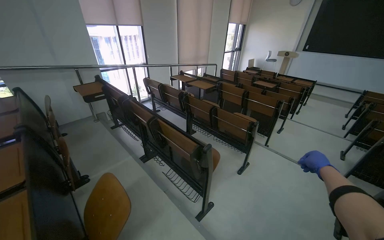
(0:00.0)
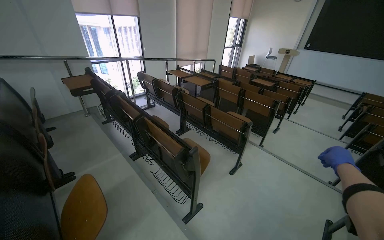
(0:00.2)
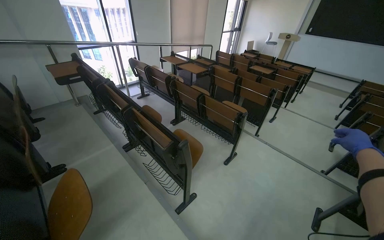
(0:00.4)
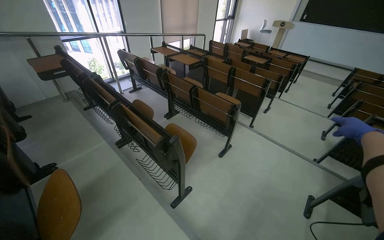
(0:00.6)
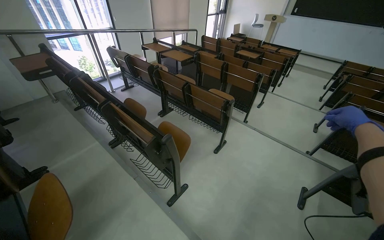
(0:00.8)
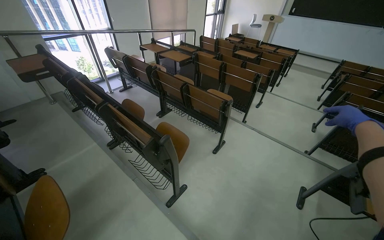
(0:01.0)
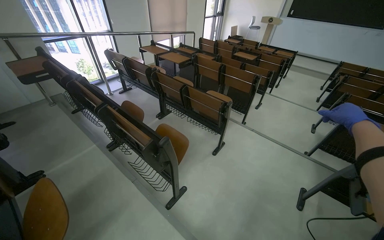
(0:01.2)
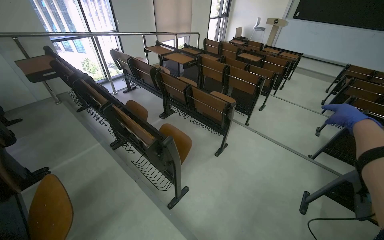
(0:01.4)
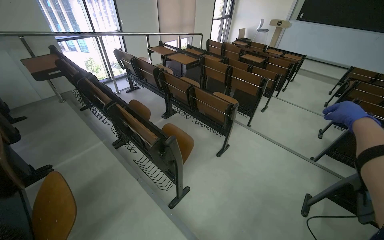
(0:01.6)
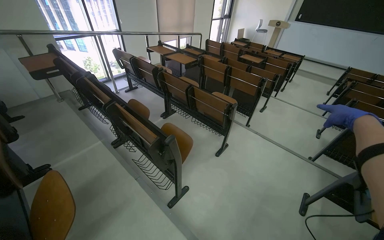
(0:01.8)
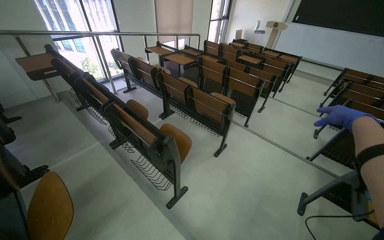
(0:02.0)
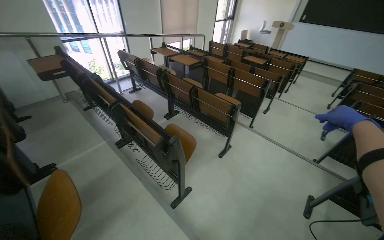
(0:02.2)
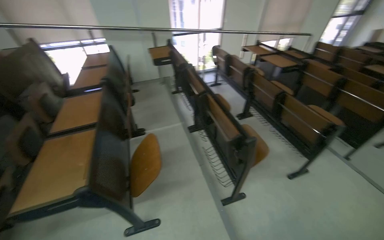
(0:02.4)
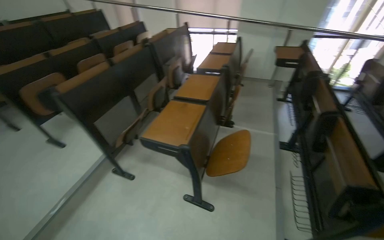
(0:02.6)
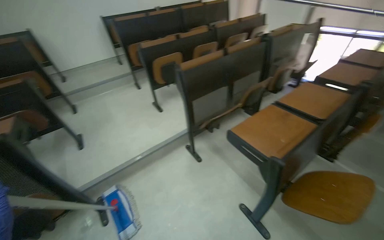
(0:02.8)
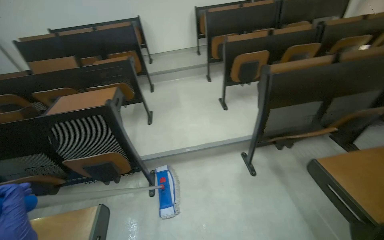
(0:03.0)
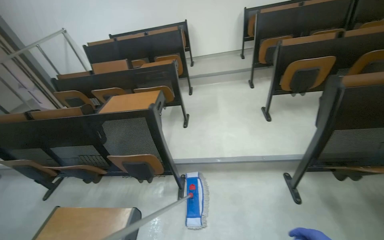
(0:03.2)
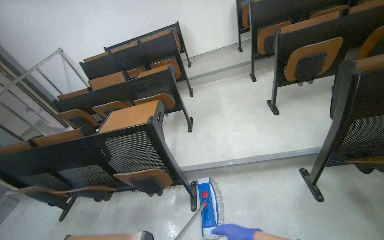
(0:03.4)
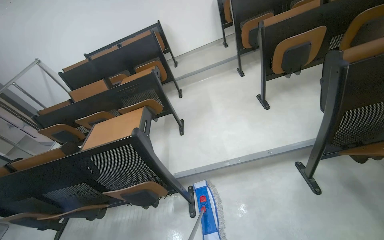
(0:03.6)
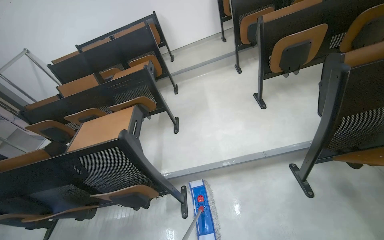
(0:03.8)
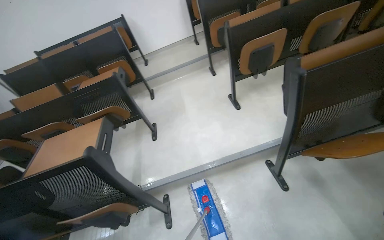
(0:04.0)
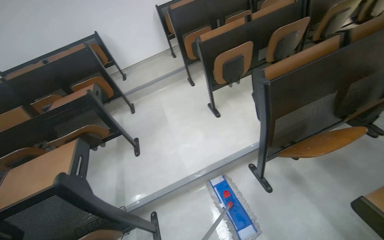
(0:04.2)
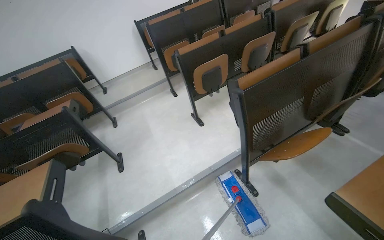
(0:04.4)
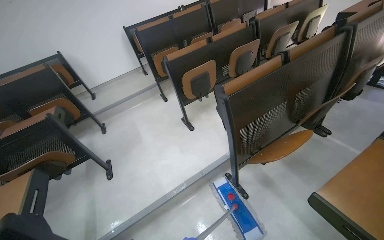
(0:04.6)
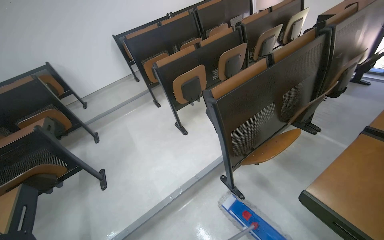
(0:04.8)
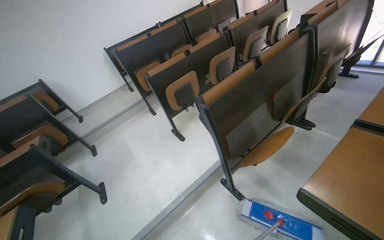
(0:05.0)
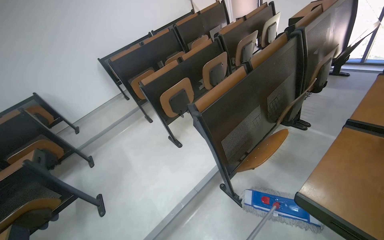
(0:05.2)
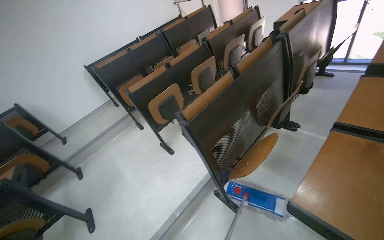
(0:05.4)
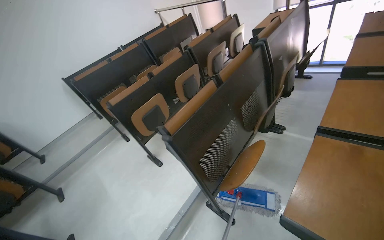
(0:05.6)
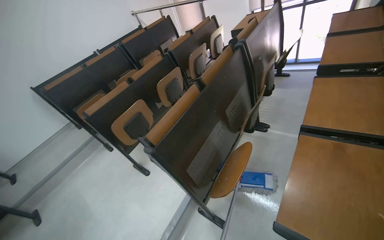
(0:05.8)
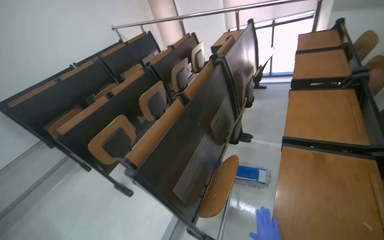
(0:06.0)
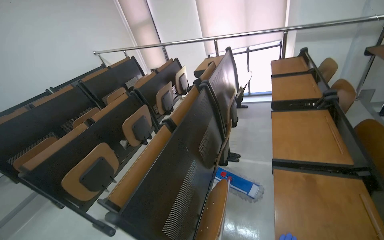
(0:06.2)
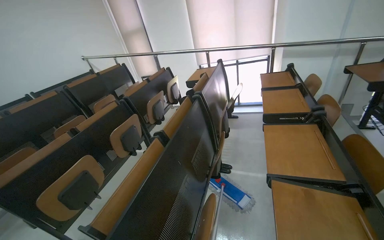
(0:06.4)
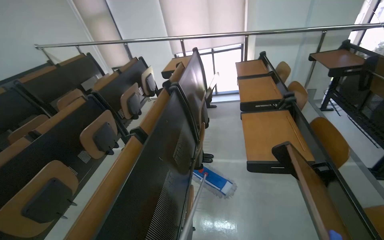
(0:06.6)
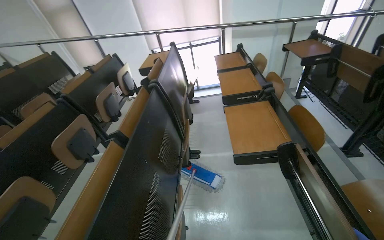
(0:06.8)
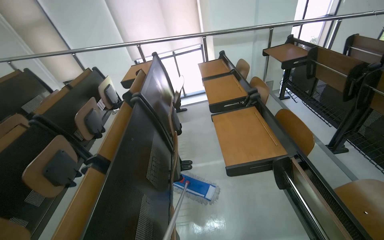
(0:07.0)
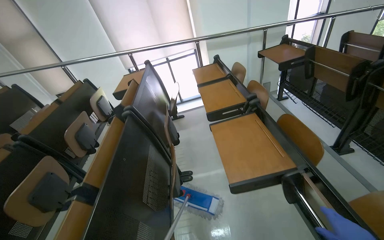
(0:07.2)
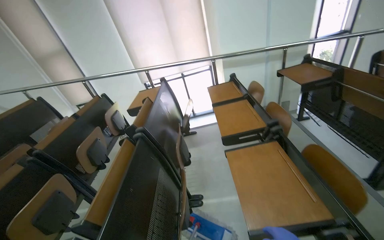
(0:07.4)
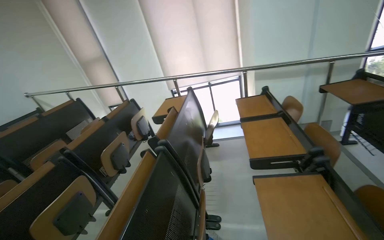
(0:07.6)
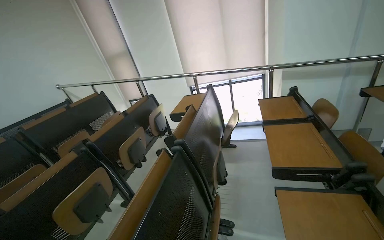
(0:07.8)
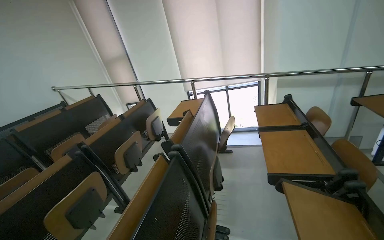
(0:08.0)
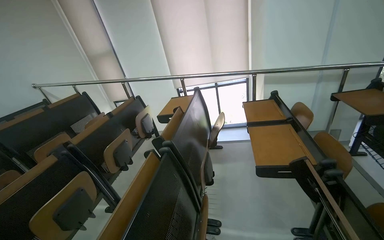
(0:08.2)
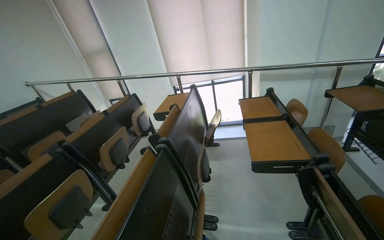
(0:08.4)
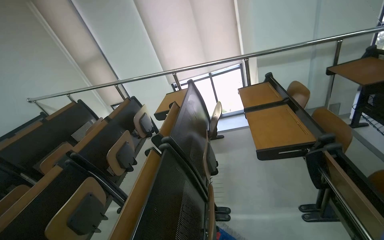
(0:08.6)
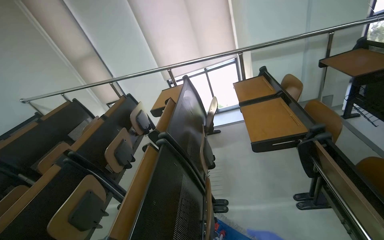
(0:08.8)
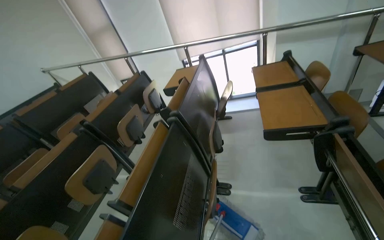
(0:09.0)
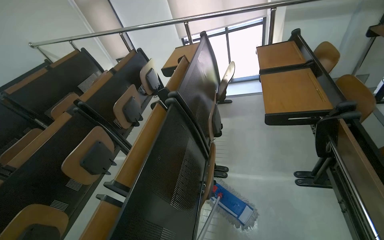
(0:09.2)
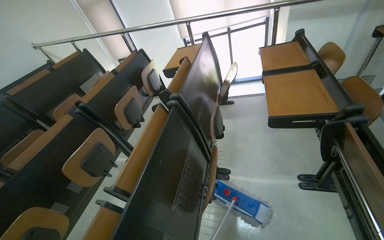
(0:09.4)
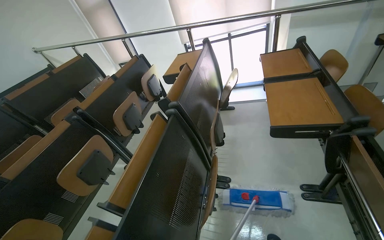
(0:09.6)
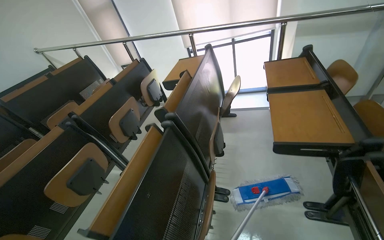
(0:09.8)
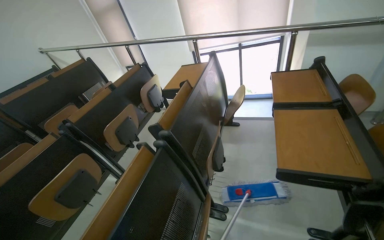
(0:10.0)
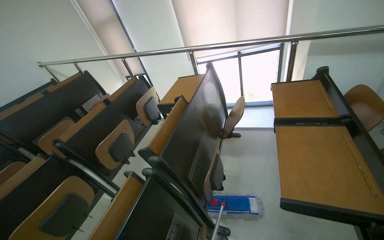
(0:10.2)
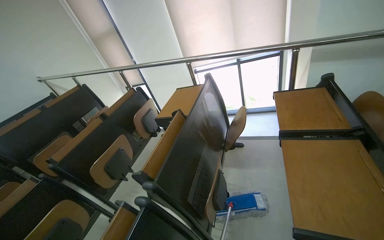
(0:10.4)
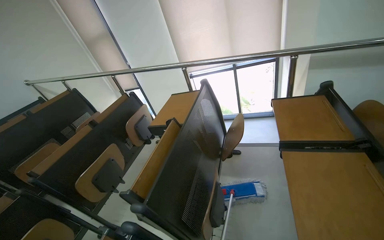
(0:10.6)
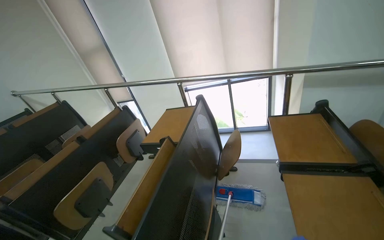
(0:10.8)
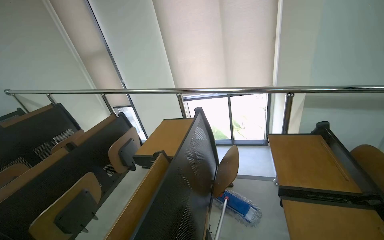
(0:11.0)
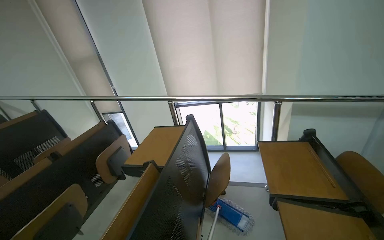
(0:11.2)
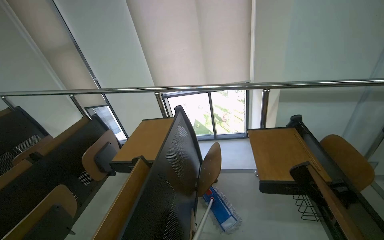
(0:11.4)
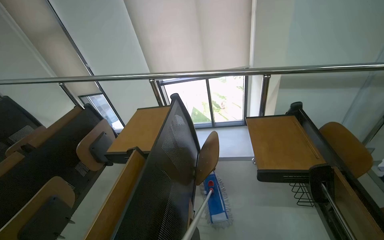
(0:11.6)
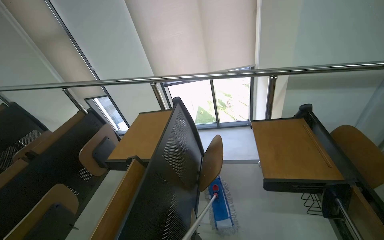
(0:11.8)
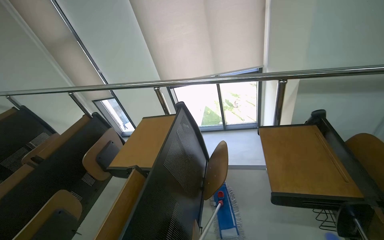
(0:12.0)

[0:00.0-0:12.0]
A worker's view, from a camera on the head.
Job: mopping floor.
The whole recording: Mopping classroom floor. The worker mops the floor in the classroom with a mop.
0:00.0 to 0:01.6: The right hand moves up the picture, some 15 cm.
0:01.6 to 0:03.0: The camera travels approximately 60 cm. The wearer looks approximately 130 degrees further to the left.
0:04.4 to 0:06.0: The wearer's head swings some 35 degrees to the right. The view tips upward by approximately 15 degrees.
0:06.0 to 0:07.6: The wearer moves roughly 50 cm. The wearer looks roughly 20 degrees further to the right. The wearer looks approximately 15 degrees further upward.
0:09.0 to 0:10.4: The wearer moves roughly 50 cm.
0:10.4 to 0:12.0: The camera is carried roughly 40 cm.

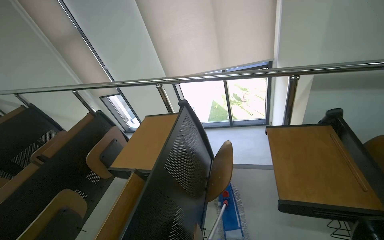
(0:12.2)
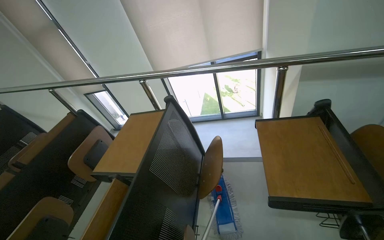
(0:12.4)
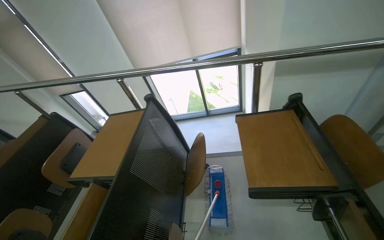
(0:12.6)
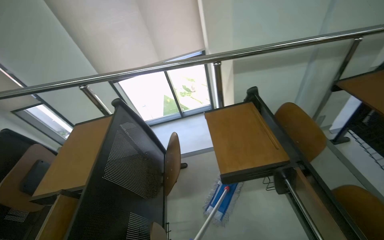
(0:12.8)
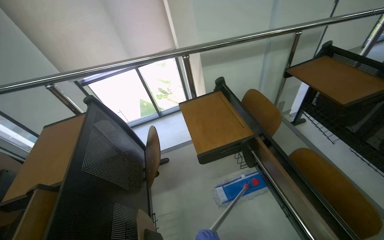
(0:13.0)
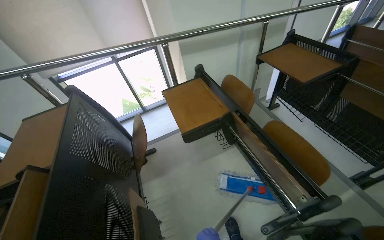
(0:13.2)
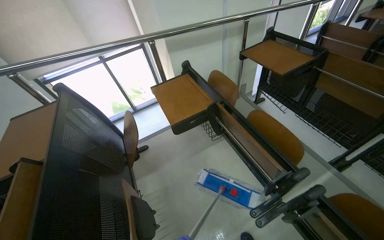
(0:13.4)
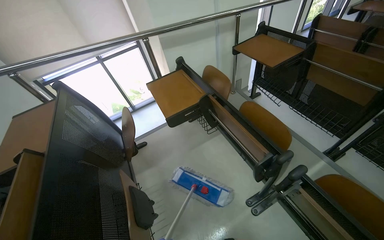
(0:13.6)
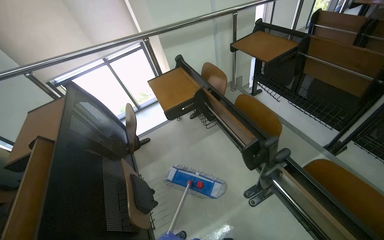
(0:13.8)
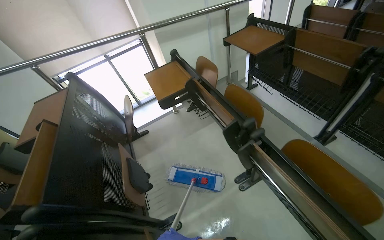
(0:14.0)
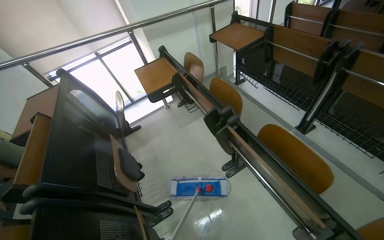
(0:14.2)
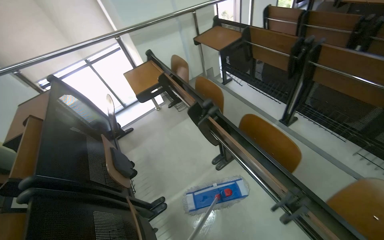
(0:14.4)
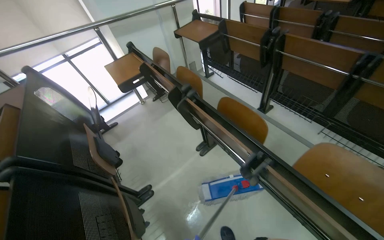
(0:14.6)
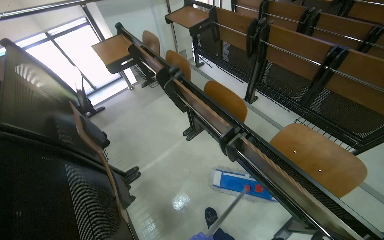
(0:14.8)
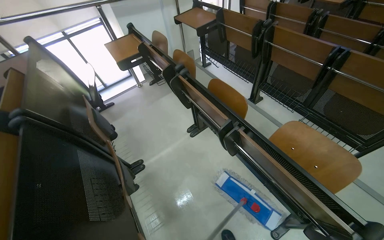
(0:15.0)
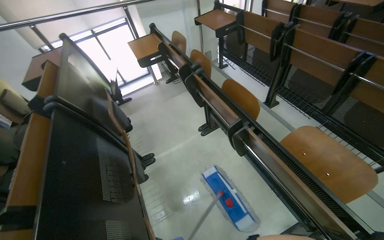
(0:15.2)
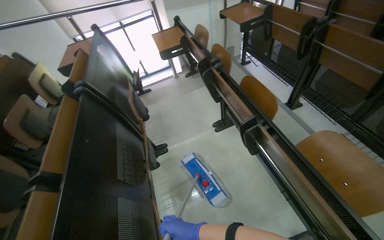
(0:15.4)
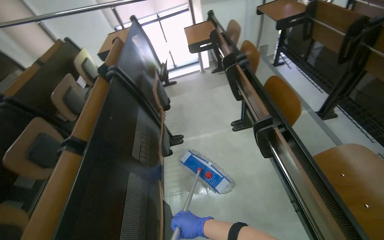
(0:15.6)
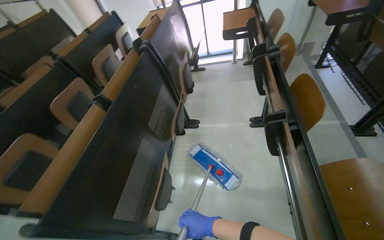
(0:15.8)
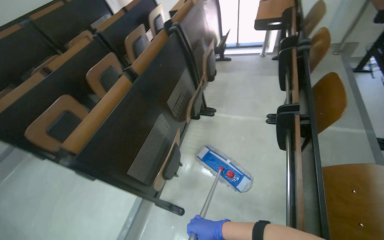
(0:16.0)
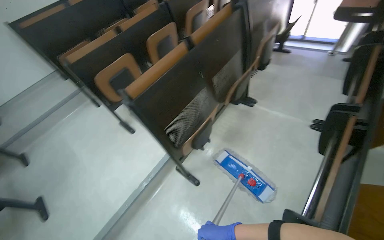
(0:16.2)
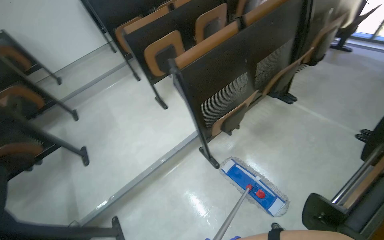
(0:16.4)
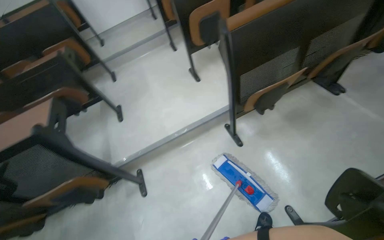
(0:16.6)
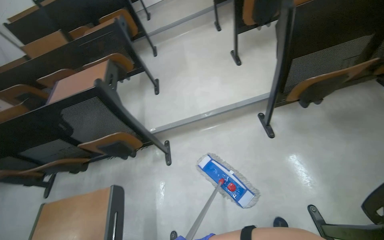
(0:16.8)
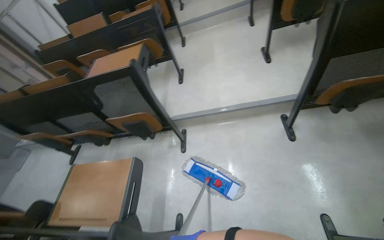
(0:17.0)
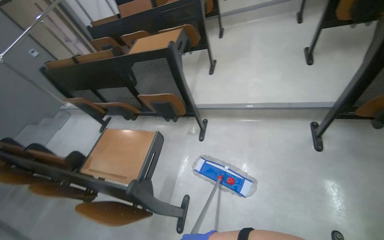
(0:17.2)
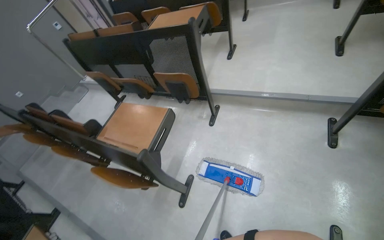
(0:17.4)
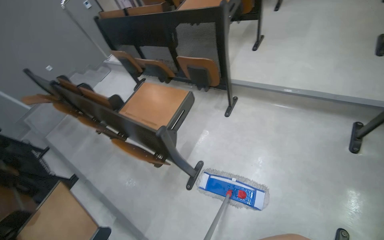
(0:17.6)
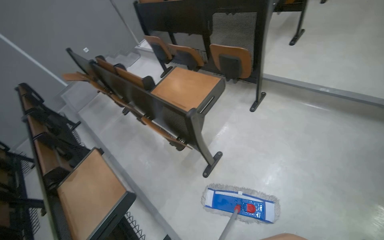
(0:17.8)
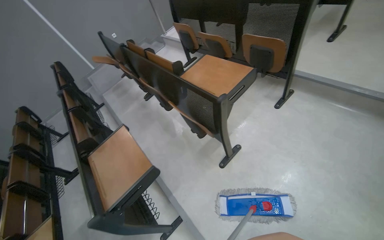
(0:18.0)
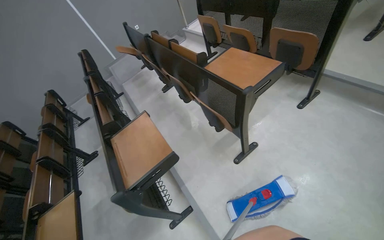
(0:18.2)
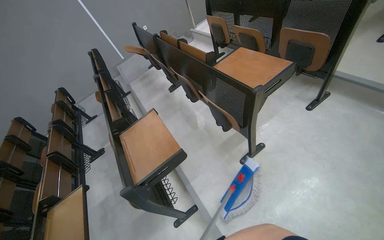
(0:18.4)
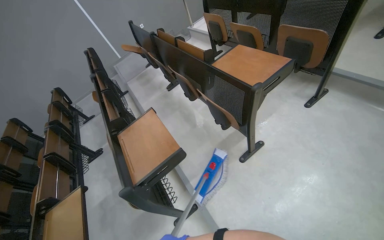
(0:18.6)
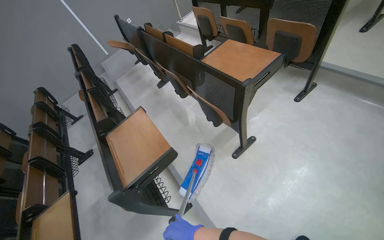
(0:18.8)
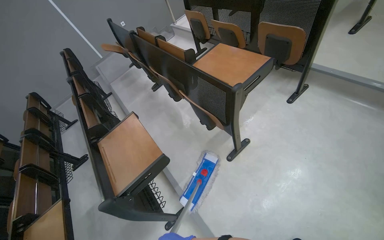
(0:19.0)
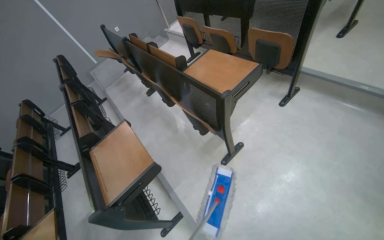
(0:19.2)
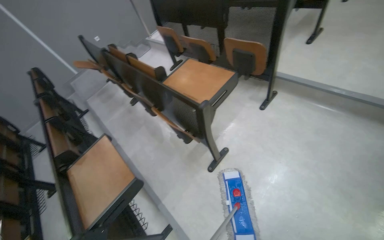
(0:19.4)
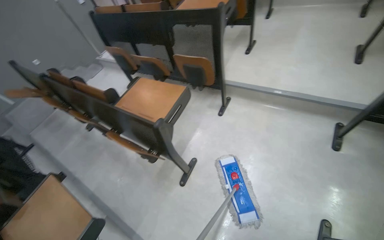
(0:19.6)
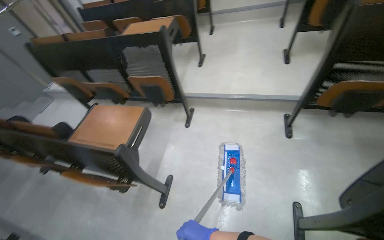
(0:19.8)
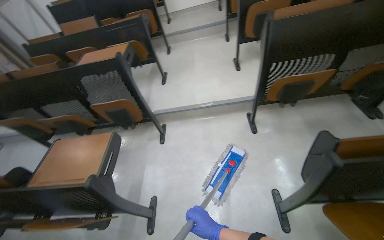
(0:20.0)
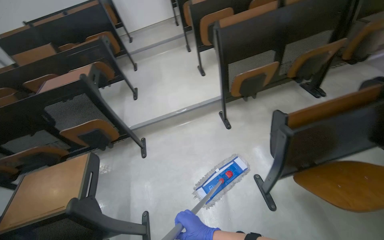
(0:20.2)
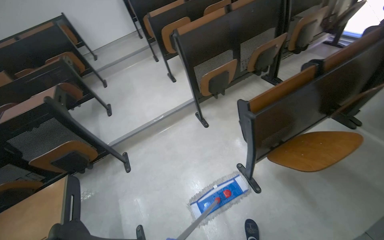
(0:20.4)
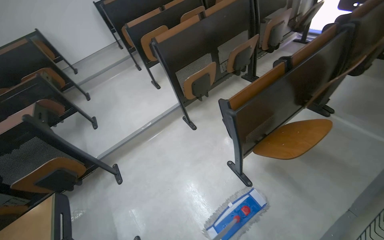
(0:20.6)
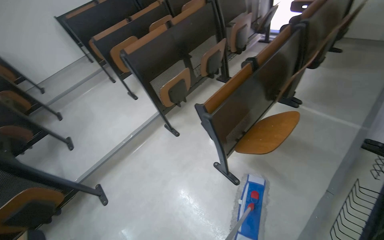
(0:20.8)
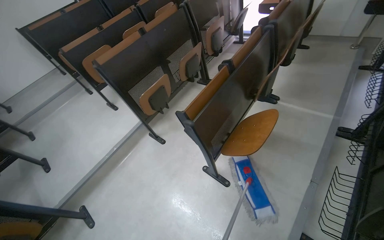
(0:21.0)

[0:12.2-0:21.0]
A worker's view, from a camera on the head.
Job: mopping floor.
The whole recording: Mopping classroom floor. The worker mops the floor in the classroom with a mop.
0:12.2 to 0:13.6: The wearer's head swings approximately 40 degrees to the right.
0:13.6 to 0:15.2: The camera is carried approximately 80 cm.
0:15.2 to 0:16.6: The wearer moves some 70 cm. The wearer looks about 90 degrees further to the left. The view tilts some 25 degrees downward.
0:16.6 to 0:18.0: The head travels roughly 60 cm. The head rotates some 70 degrees to the left. The camera pitches downward, by about 20 degrees.
0:18.0 to 0:19.6: The wearer looks about 20 degrees further to the right.
0:19.6 to 0:21.0: The head turns to the right by about 80 degrees. The view tilts about 20 degrees upward.
